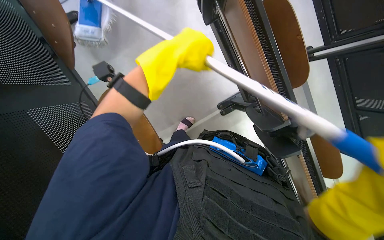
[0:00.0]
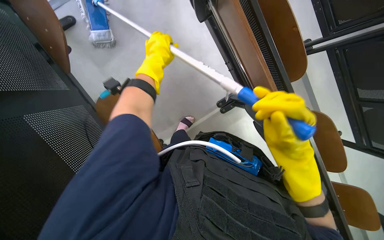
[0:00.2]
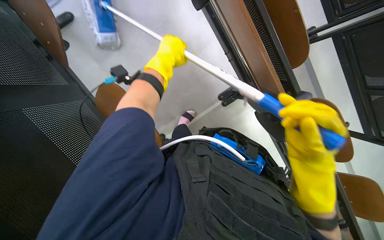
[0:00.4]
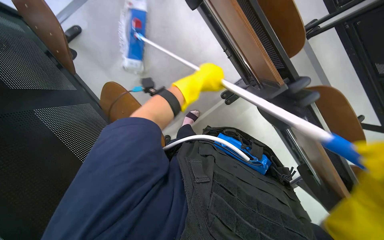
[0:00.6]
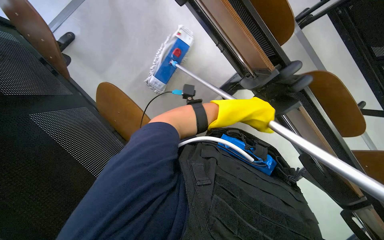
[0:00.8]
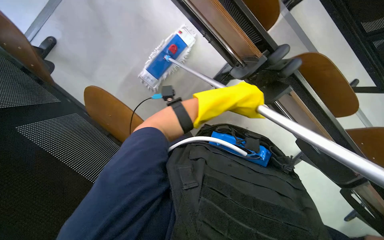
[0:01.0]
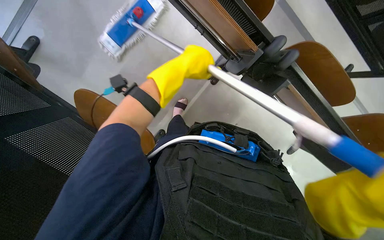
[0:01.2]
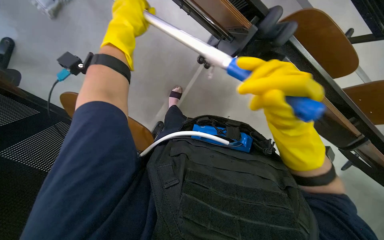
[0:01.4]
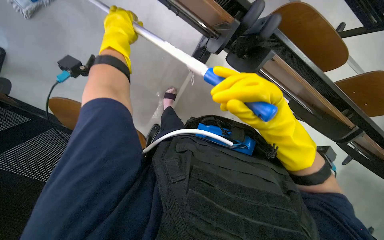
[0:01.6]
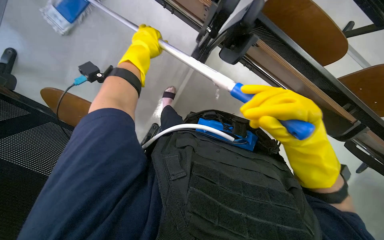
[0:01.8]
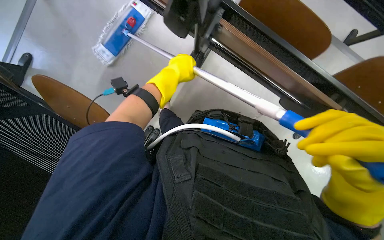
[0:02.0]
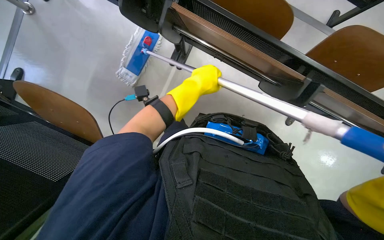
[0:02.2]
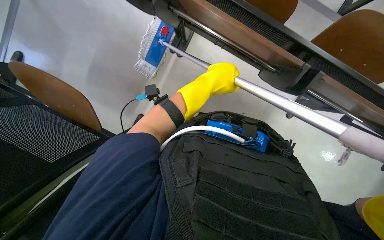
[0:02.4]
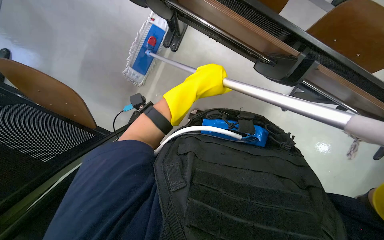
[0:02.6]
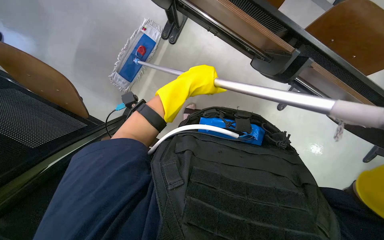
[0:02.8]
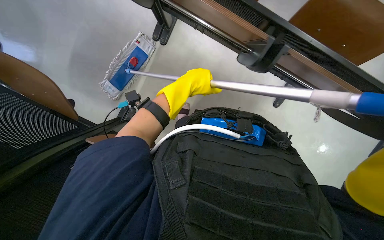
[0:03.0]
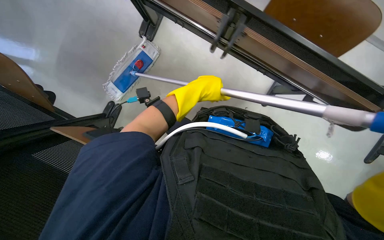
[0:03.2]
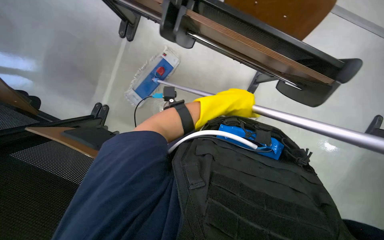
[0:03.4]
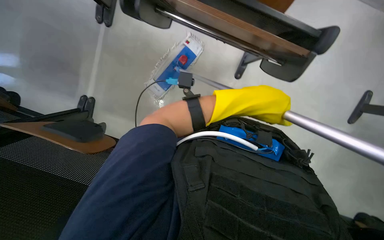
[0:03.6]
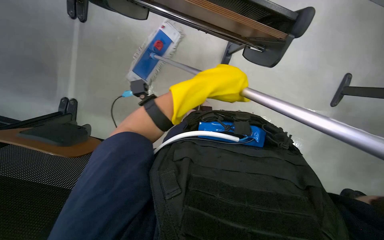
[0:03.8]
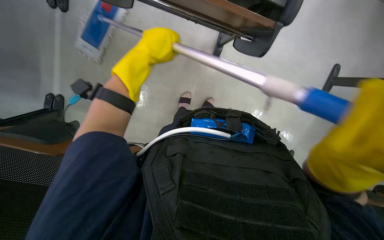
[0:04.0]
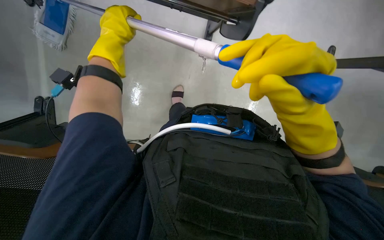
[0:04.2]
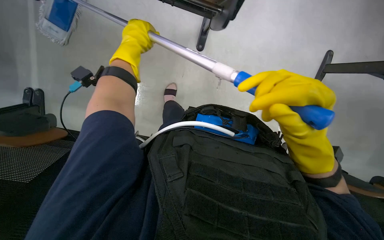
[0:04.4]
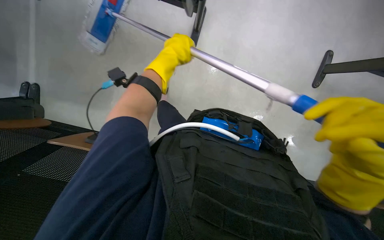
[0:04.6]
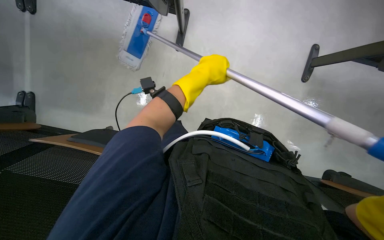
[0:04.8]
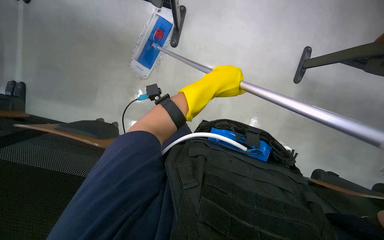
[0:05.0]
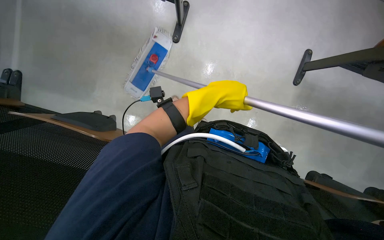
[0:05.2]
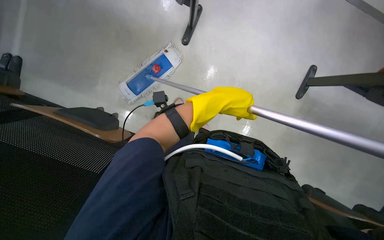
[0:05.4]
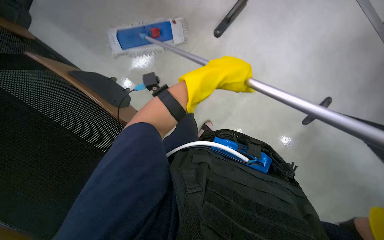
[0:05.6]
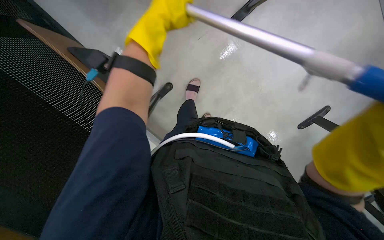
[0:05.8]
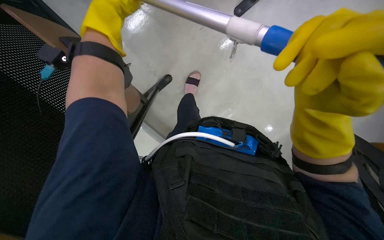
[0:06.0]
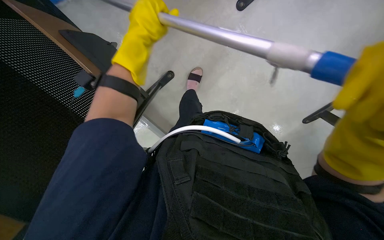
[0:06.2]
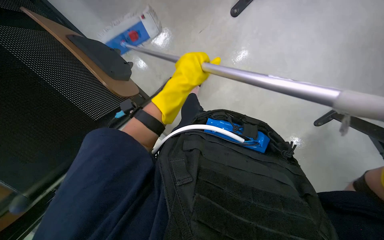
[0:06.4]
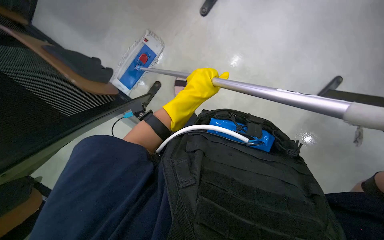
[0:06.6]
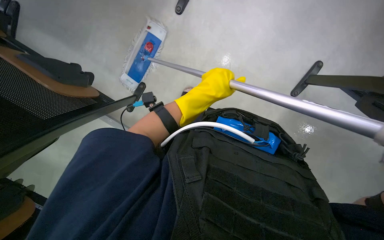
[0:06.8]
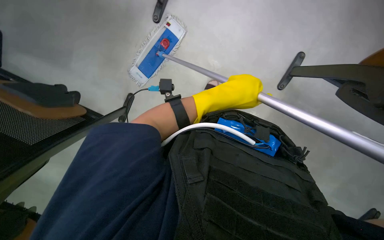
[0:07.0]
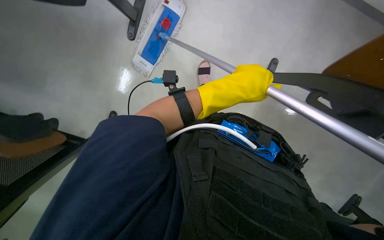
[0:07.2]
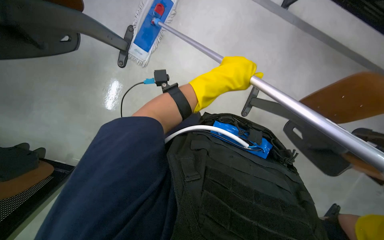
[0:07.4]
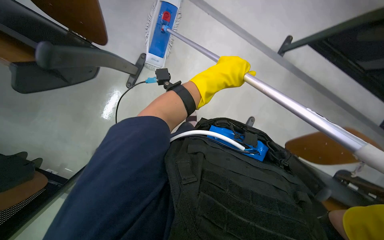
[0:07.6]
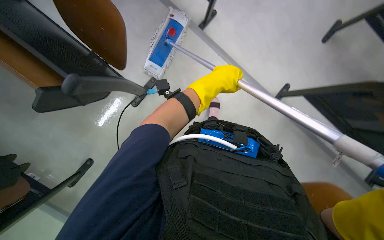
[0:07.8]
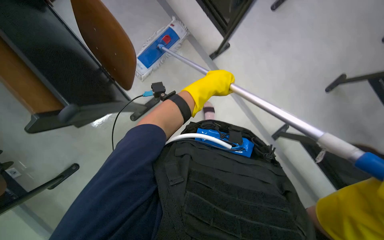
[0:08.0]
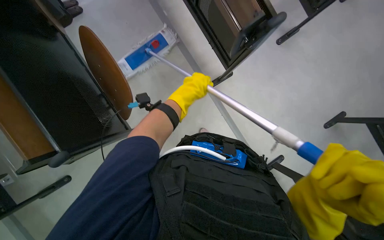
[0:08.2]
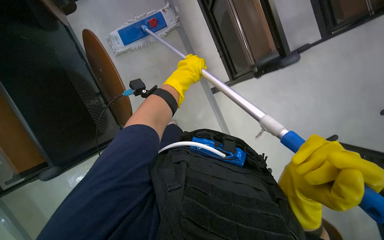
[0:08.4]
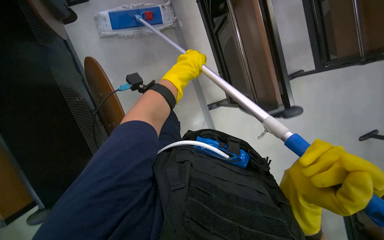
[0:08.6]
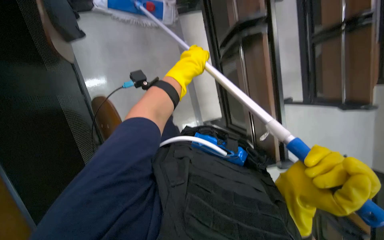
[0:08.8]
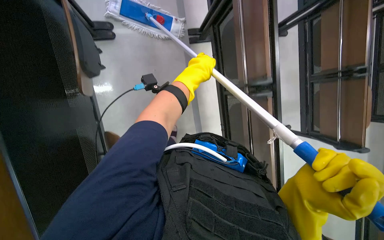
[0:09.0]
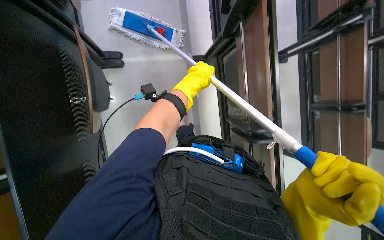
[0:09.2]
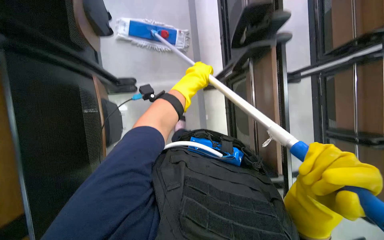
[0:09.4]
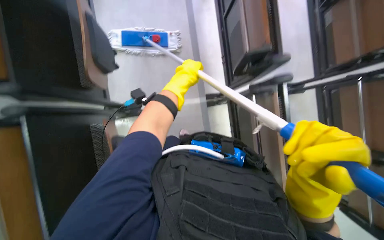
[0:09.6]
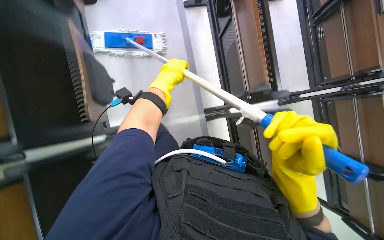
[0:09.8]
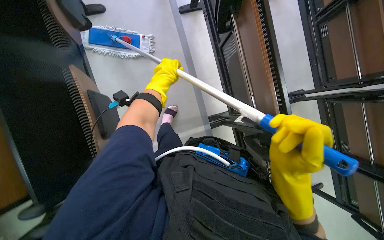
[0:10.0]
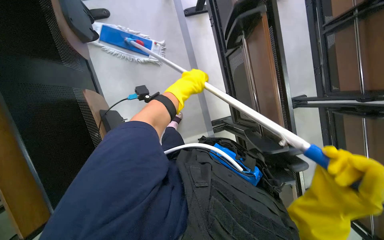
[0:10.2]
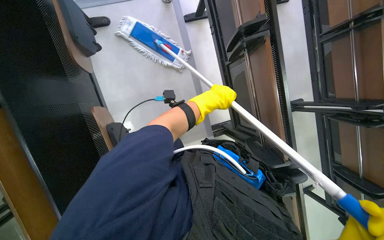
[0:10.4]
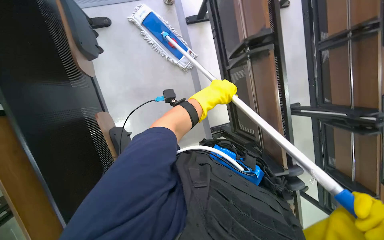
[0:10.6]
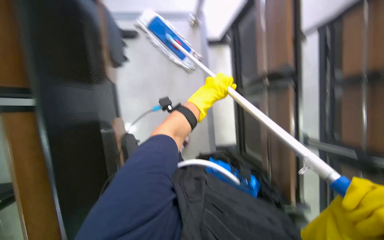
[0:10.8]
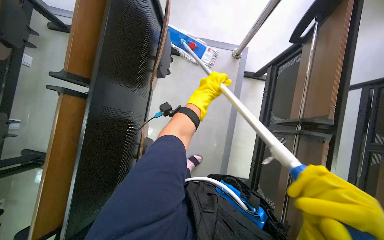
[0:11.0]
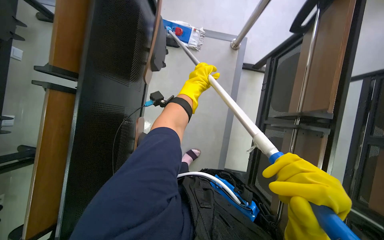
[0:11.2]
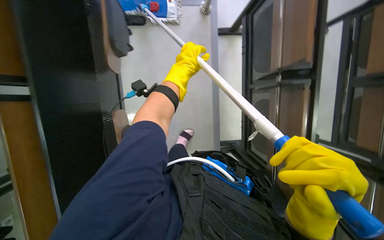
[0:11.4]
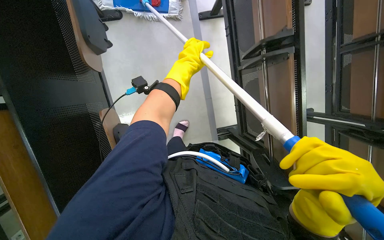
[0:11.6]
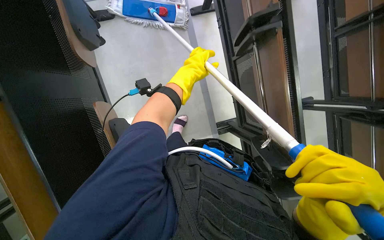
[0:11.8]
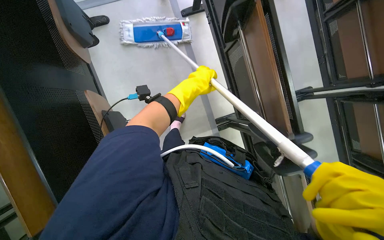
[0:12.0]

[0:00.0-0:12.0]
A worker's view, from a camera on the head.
Job: mopping floor.
The whole recording: Mopping floor with flat mop. The worker mops the floor with a flat mop, periodically cleaning the mop head in a bucket.
0:01.6 to 0:03.0: The left hand goes some 15 cm to the right.
0:03.0 to 0:04.4: The left hand heads to the left and up the picture, covering approximately 15 cm.
0:04.4 to 0:06.0: The left hand moves nearer to the camera, some 10 cm, and travels to the right and back again, some 15 cm each way.
0:06.0 to 0:07.6: The left hand heads to the right and farther from the camera, covering roughly 20 cm.
0:07.6 to 0:09.0: The view tips upward by some 15 degrees.
0:09.0 to 0:10.4: The wearer looks approximately 15 degrees further upward.

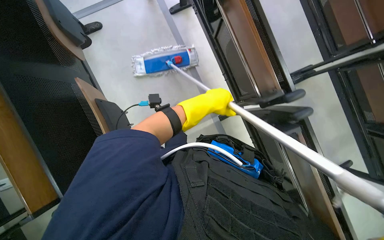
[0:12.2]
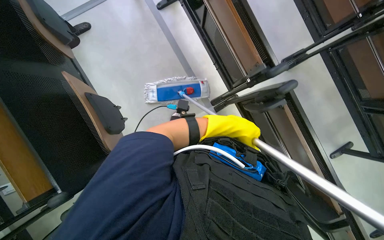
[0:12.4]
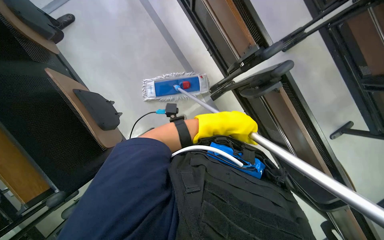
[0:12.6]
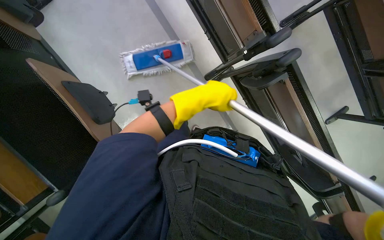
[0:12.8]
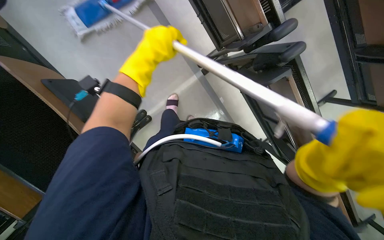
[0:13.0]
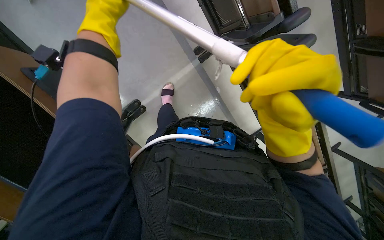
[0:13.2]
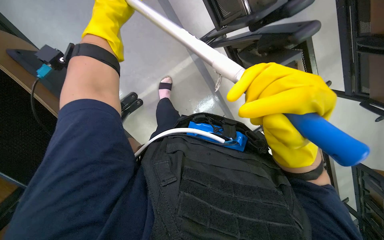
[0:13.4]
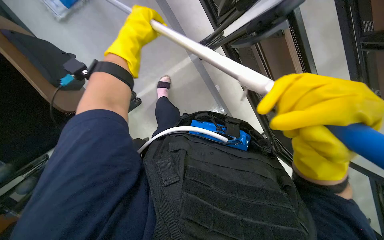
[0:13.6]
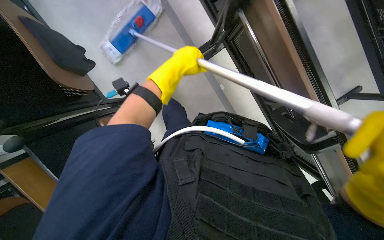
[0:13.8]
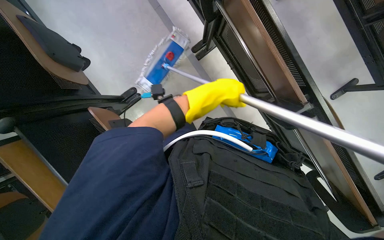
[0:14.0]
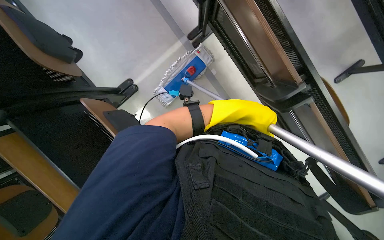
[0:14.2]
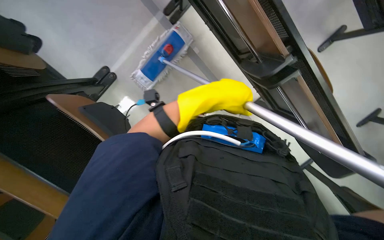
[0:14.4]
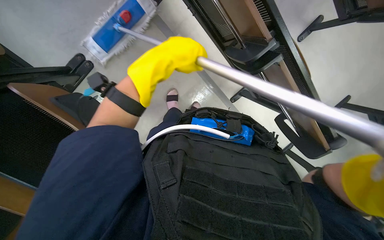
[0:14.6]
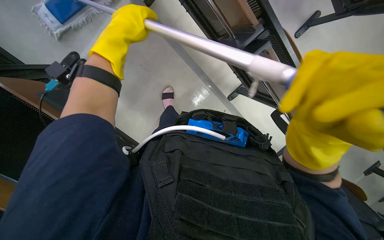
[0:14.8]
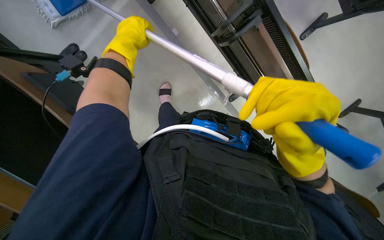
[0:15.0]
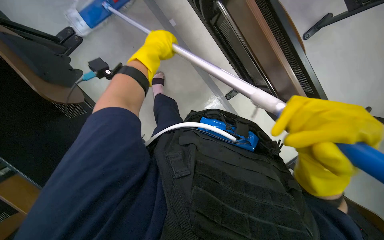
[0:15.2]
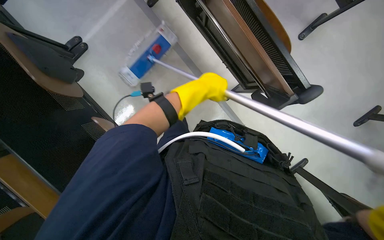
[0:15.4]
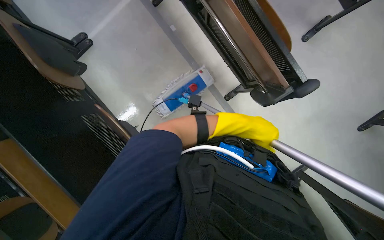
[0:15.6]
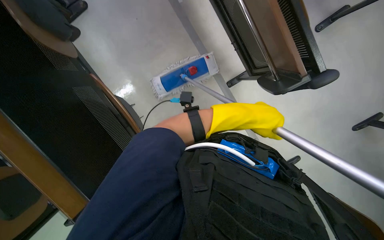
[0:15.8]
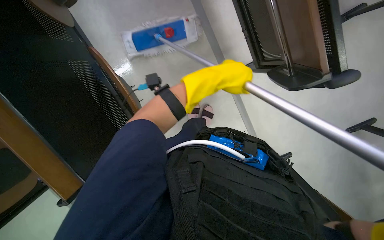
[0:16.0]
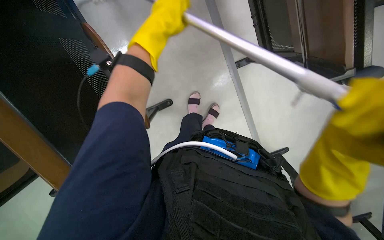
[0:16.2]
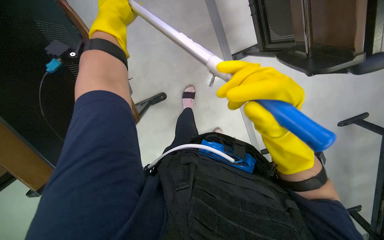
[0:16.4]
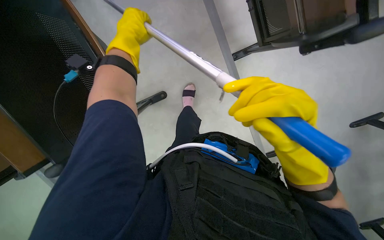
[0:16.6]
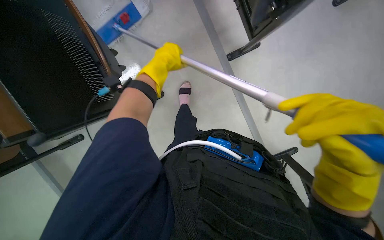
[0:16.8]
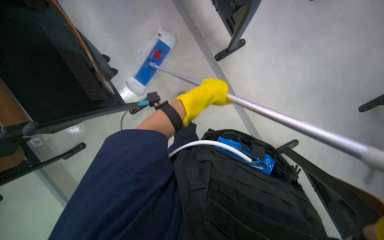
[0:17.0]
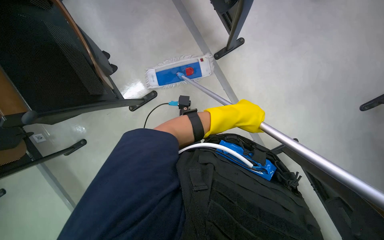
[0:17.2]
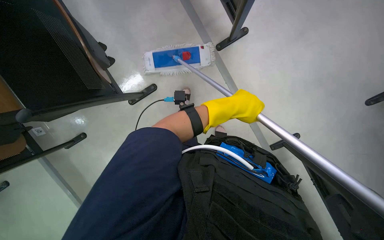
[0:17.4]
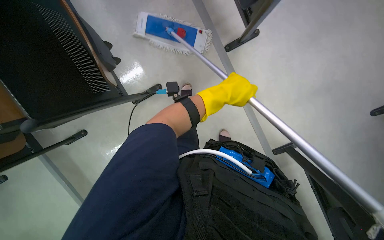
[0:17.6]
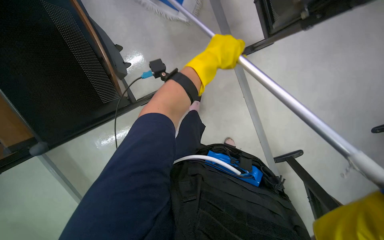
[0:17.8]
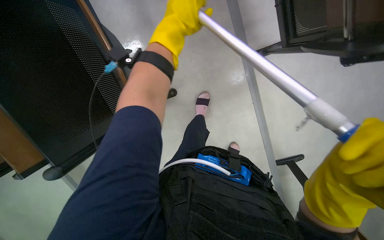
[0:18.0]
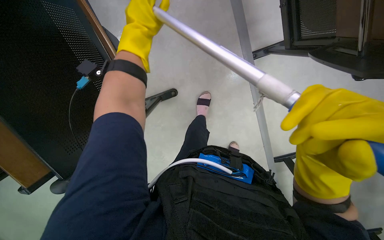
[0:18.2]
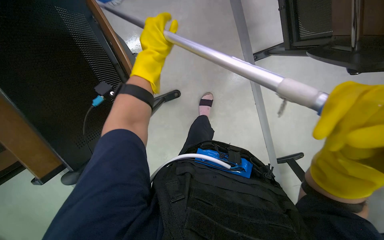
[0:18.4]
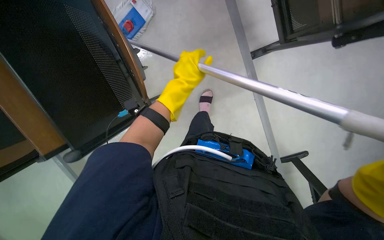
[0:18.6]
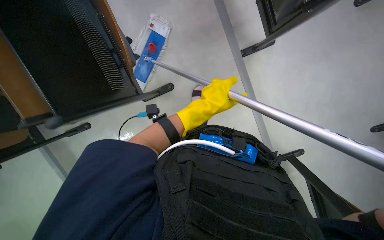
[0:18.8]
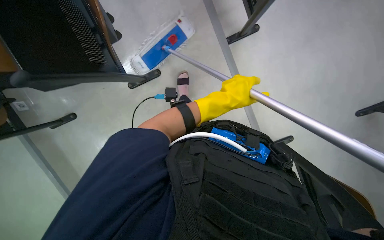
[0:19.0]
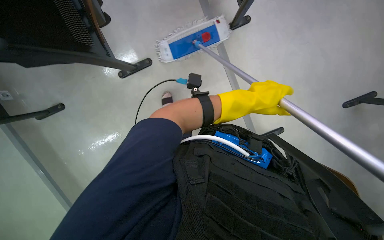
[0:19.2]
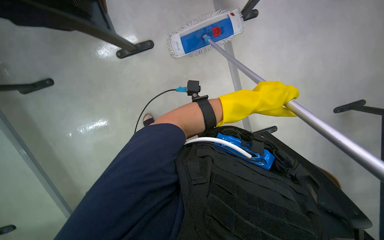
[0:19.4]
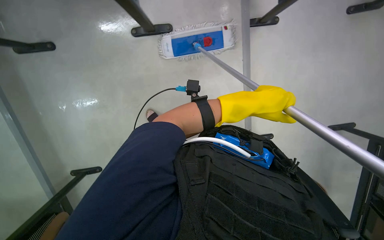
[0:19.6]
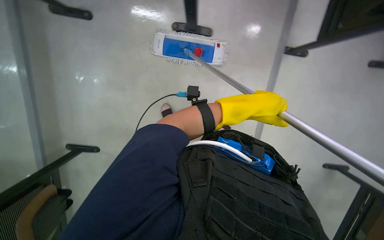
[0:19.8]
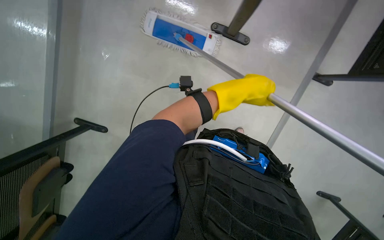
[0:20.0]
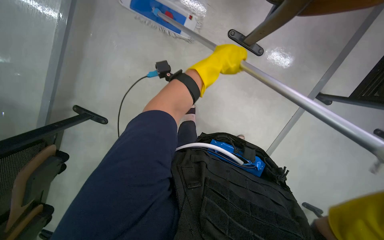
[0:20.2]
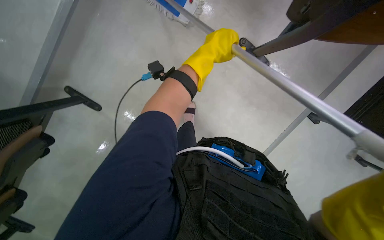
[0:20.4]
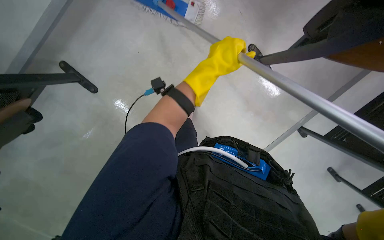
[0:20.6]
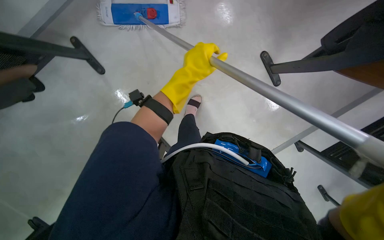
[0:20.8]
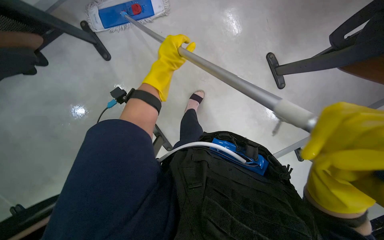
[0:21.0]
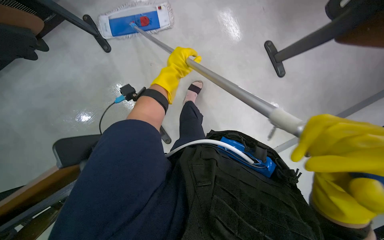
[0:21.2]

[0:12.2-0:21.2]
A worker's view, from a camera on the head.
Job: mopping floor.
The whole recording: Mopping floor with flat mop. The worker mops the floor with a flat mop, periodically cleaning the mop head in a bucket.
0:12.2 to 0:13.8: The view tips downward by about 15 degrees. The left hand reaches about 15 cm to the left, then returns.
0:13.8 to 0:15.2: The wearer looks some 15 degrees further downward. The left hand reaches about 15 cm to the right, then returns.
0:15.2 to 0:16.6: The left hand moves about 20 cm to the right and comes back.
0:16.6 to 0:18.2: The left hand moves approximately 25 cm to the right and comes back.
0:18.2 to 0:19.8: The left hand goes approximately 25 cm to the right and down the picture.
0:19.8 to 0:21.2: The left hand travels to the left by approximately 25 cm.
